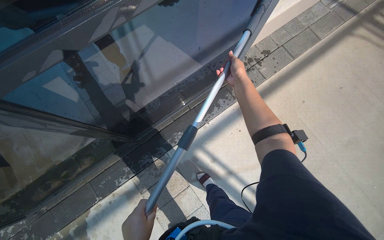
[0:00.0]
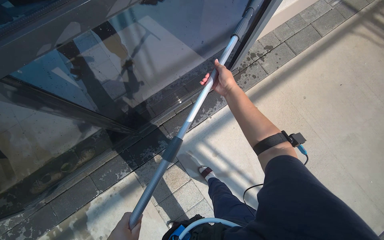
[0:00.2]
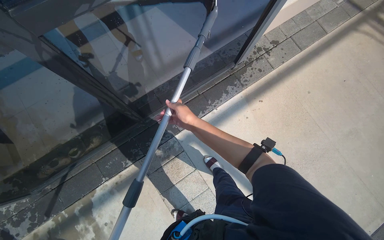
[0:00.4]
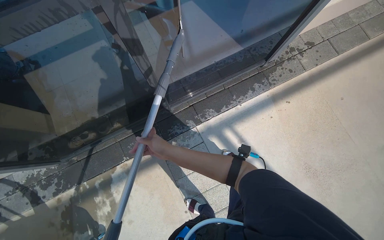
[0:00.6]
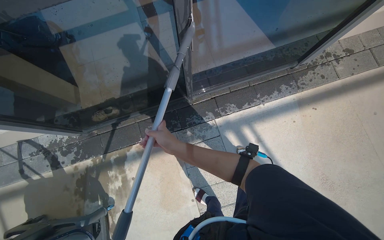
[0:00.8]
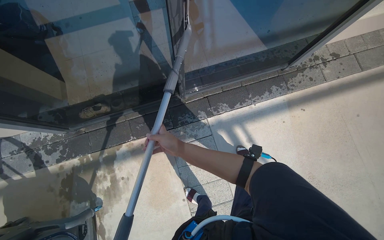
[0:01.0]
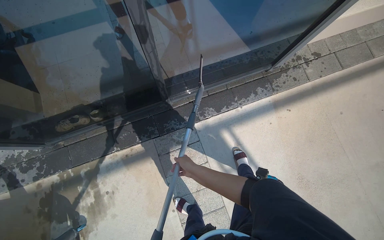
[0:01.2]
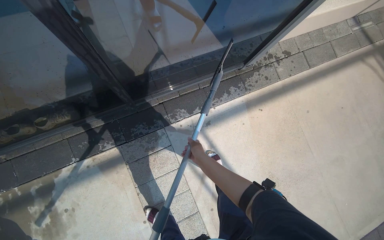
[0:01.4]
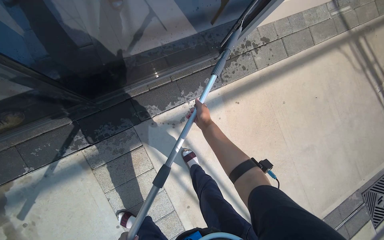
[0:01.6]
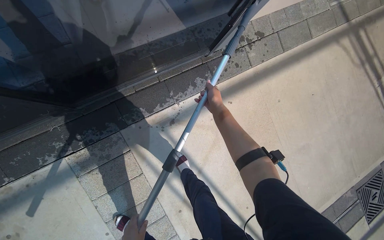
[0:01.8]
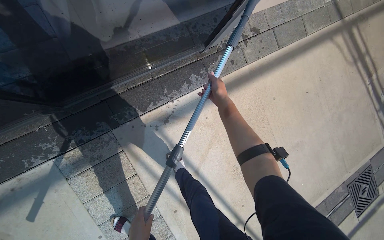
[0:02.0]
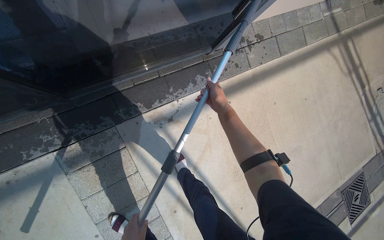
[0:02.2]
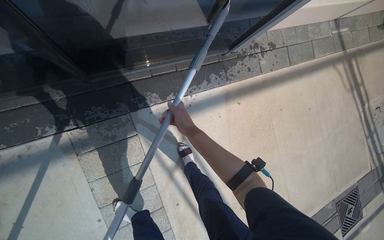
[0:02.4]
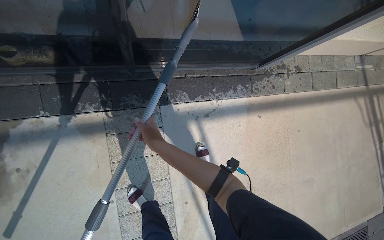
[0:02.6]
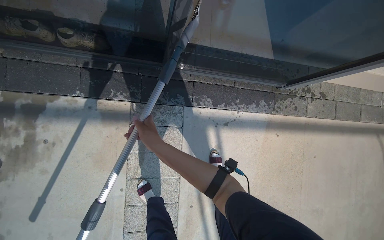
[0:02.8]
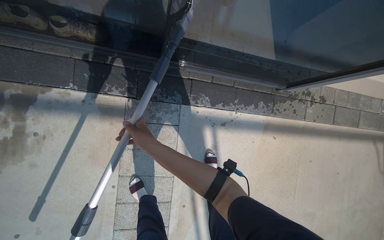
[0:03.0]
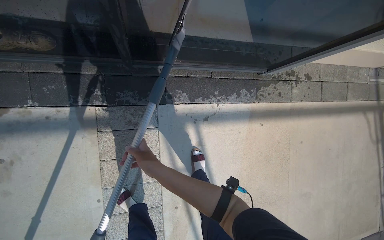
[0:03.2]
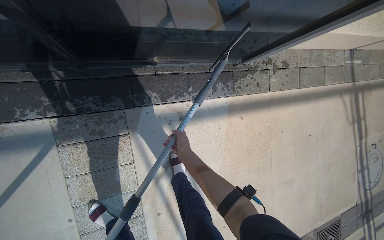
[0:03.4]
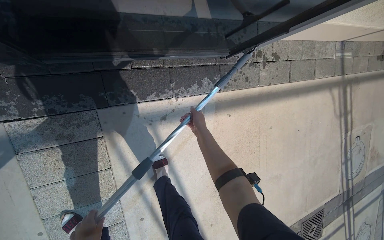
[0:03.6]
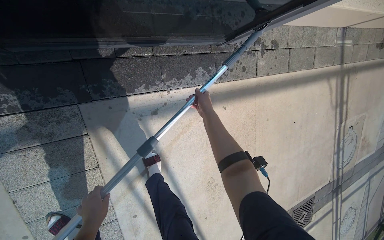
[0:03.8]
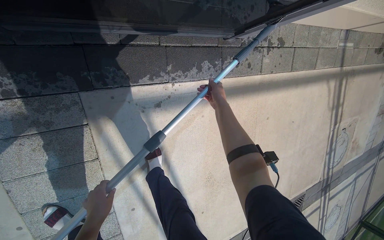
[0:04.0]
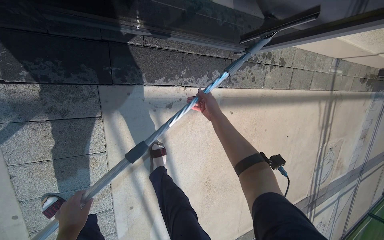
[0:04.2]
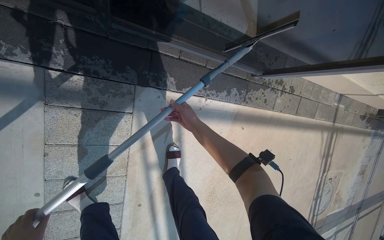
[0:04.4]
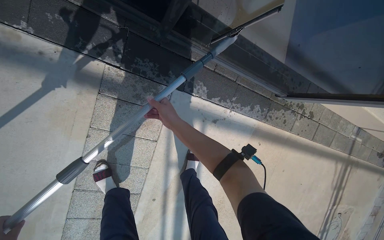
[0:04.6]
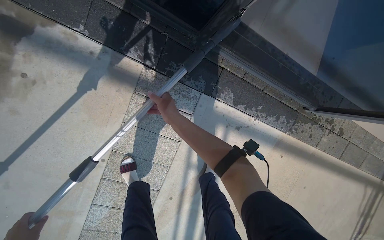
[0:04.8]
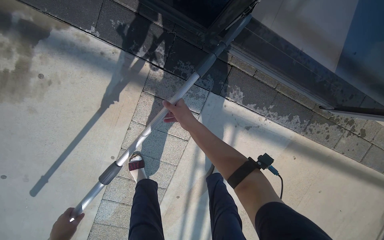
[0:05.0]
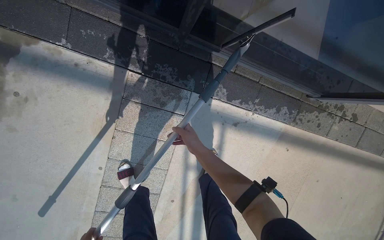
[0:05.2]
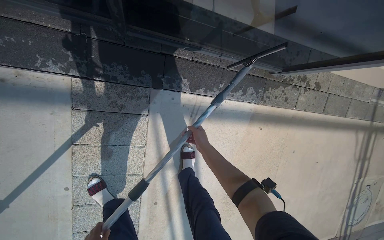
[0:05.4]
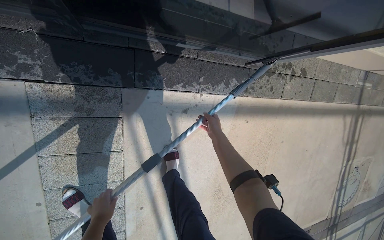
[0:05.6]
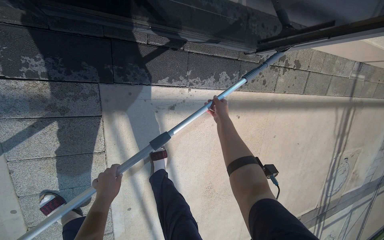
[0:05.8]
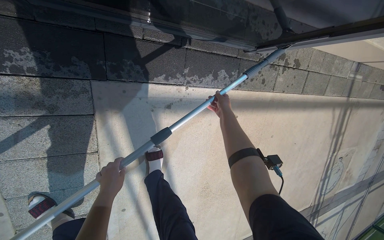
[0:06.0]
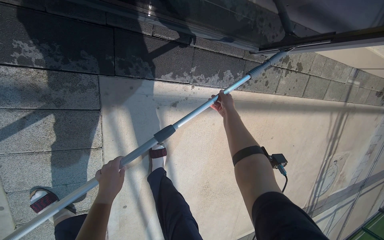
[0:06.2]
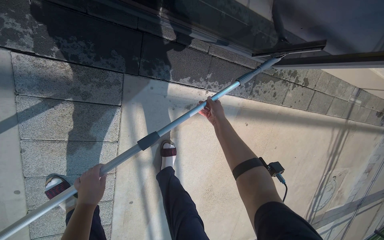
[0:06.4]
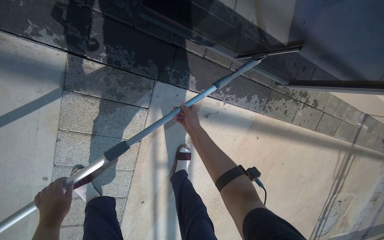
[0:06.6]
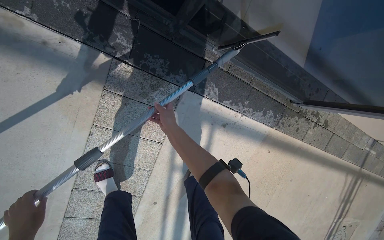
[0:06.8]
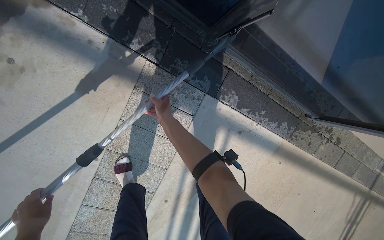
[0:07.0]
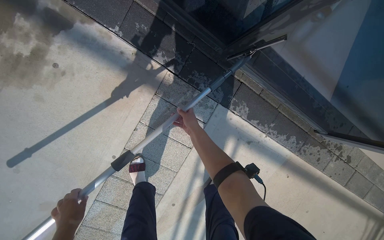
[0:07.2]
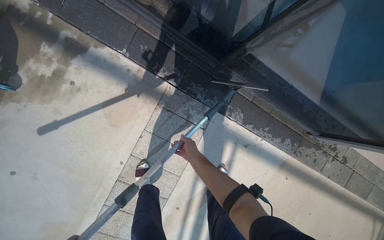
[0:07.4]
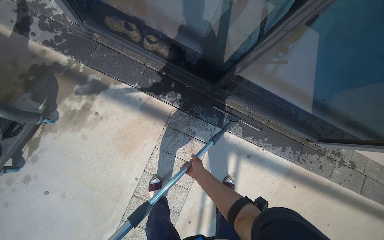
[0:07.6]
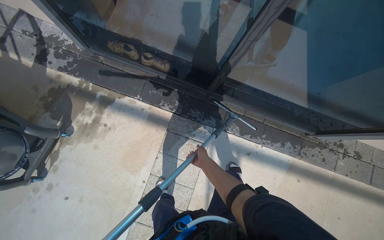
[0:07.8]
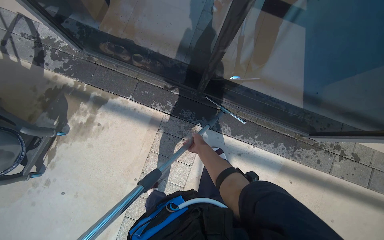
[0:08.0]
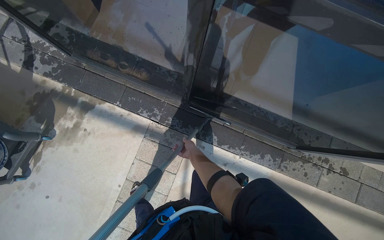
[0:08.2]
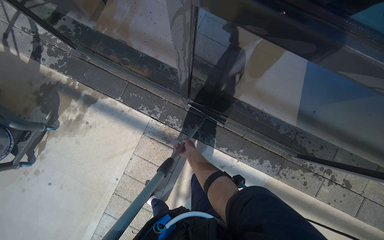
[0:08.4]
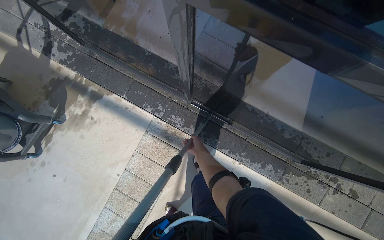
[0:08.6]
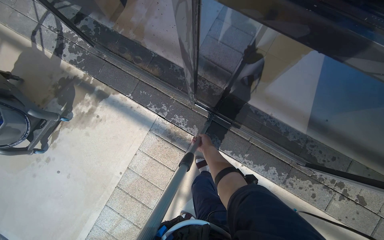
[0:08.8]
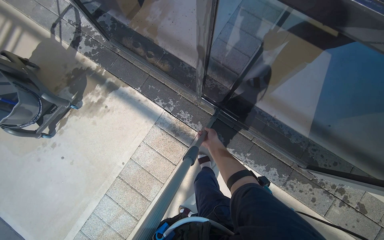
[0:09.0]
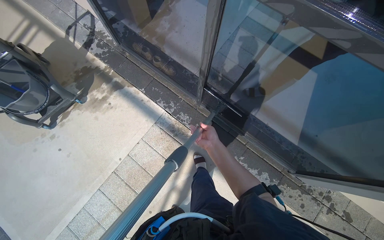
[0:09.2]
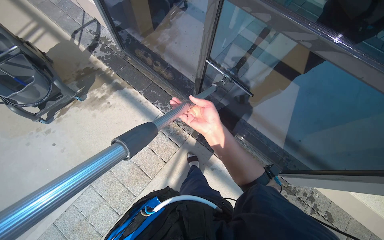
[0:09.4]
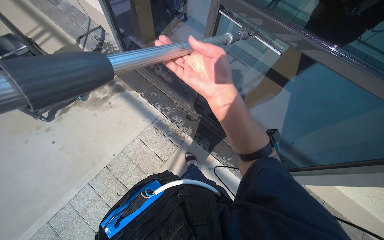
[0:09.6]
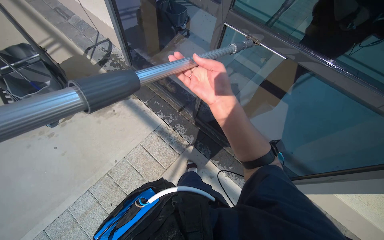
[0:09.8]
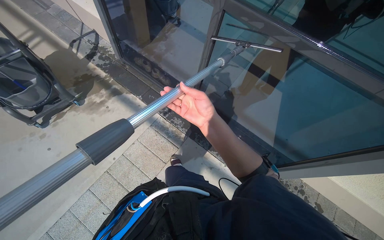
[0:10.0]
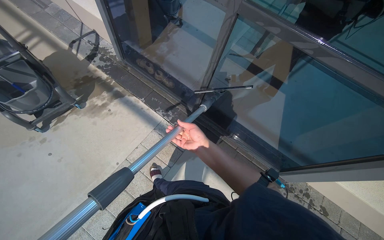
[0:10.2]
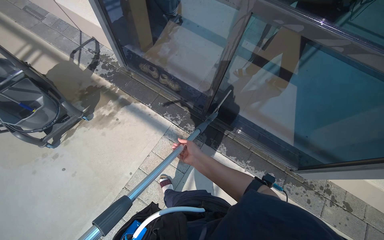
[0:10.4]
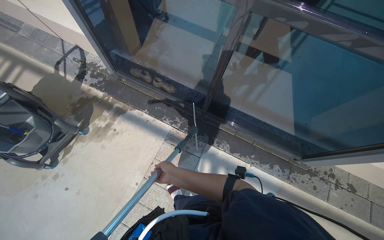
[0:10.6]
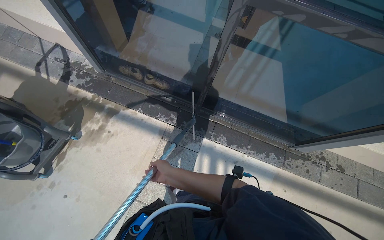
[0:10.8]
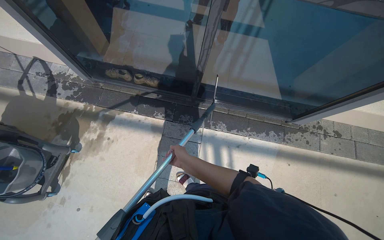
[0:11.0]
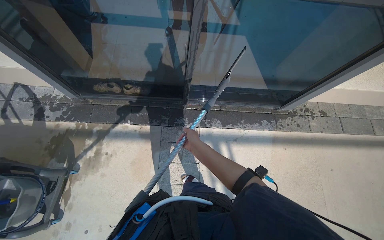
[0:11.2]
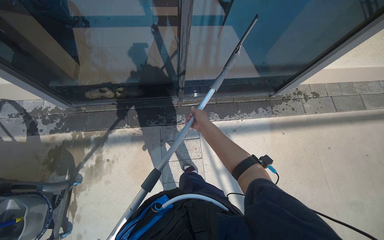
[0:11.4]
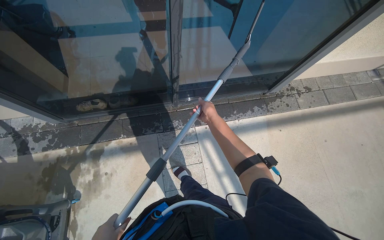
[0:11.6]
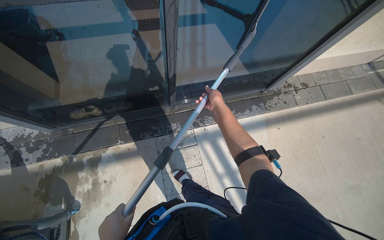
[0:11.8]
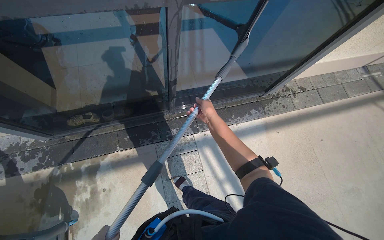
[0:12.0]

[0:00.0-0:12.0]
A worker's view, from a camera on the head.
Job: cleaning windows.
The whole recording: Squeegeeing glass door with pole. The worker squeegees the glass door using a pole with a squeegee head.
0:00.0 to 0:01.6: The right hand heads down the picture, covering some 25 cm.
0:01.6 to 0:03.0: The scene turns approximately 30 degrees clockwise in the picture.
0:03.0 to 0:04.4: The right hand travels farther from the camera, to the right and up the picture by some 50 cm.
0:04.4 to 0:06.0: The right hand travels to the right and farther from the camera by approximately 35 cm.
0:06.0 to 0:07.6: The head travels approximately 70 cm. The camera pitches upward, by some 30 degrees.
0:07.6 to 0:09.0: The camera is carried to the right, roughly 50 cm.
0:09.0 to 0:10.4: The view tilts some 15 degrees upward. The right hand moves to the left, roughly 25 cm, and reaches roughly 60 cm nearer to the camera, then returns.
0:10.4 to 0:12.0: The head turns to the right by approximately 50 degrees.

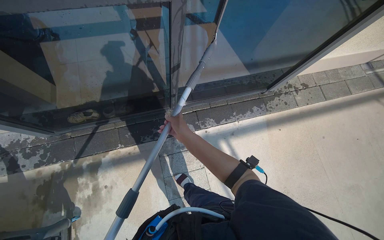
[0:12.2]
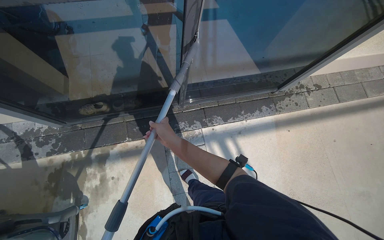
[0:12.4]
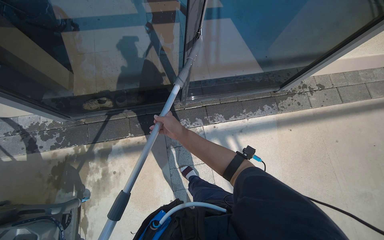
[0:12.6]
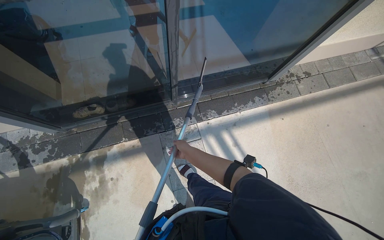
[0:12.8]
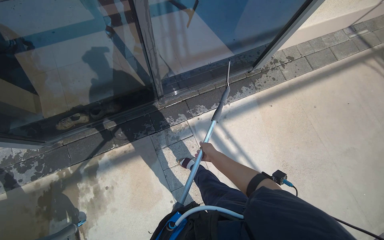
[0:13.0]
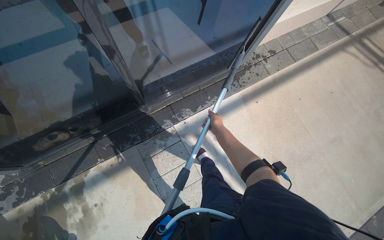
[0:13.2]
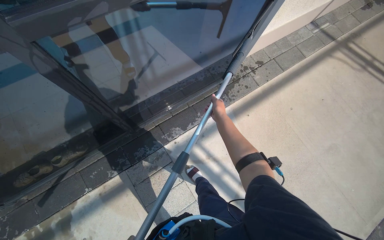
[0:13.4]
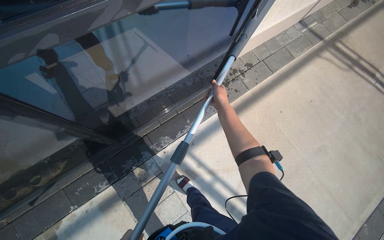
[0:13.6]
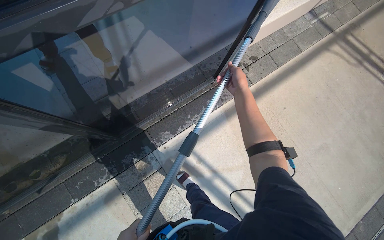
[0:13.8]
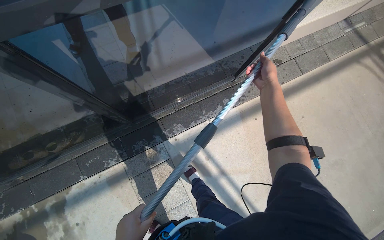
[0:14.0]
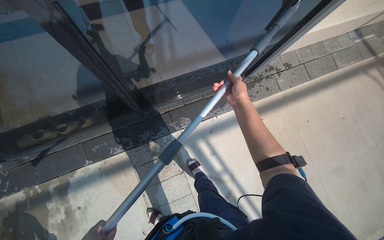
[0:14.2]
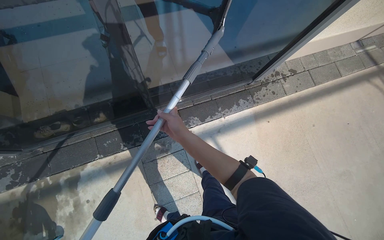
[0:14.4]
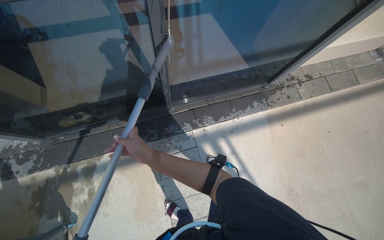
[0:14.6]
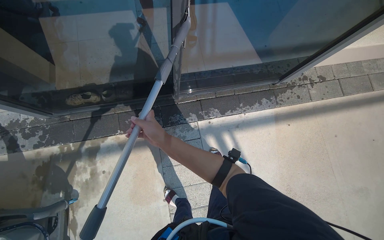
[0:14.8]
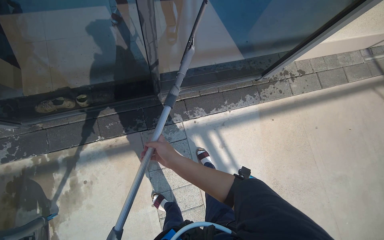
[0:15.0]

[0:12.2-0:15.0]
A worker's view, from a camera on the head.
Job: cleaning windows.
The whole recording: Squeegeeing glass door with pole. The worker squeegees the glass door using a pole with a squeegee head.
0:12.2 to 0:13.6: The camera is carried roughly 40 cm.
0:13.6 to 0:15.0: The right hand moves left and right over approximately 40 cm, changing direction 2 times.

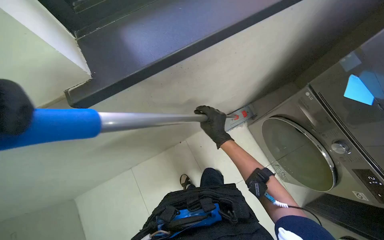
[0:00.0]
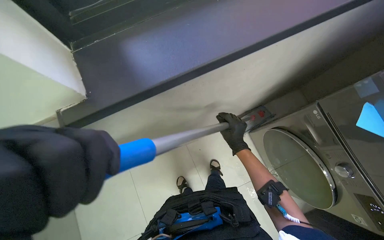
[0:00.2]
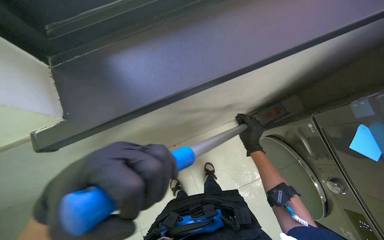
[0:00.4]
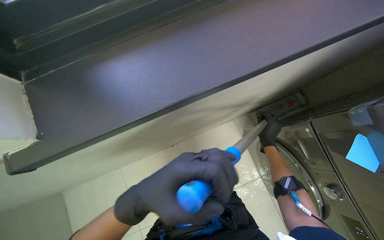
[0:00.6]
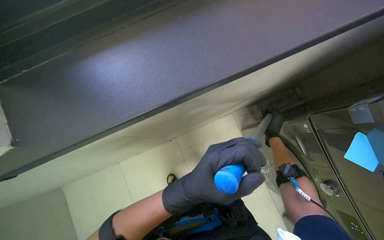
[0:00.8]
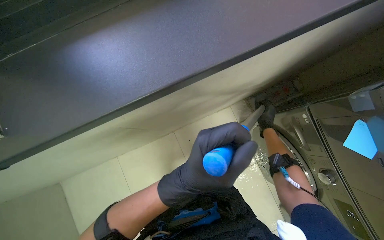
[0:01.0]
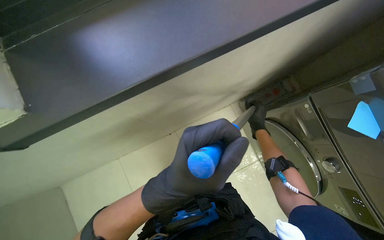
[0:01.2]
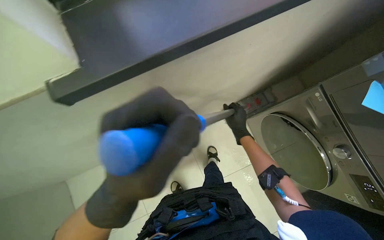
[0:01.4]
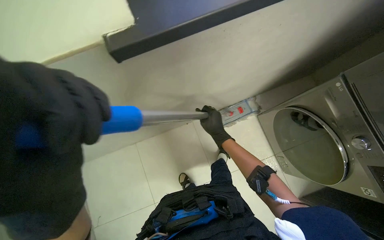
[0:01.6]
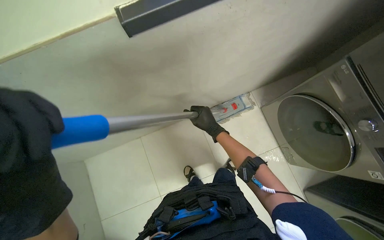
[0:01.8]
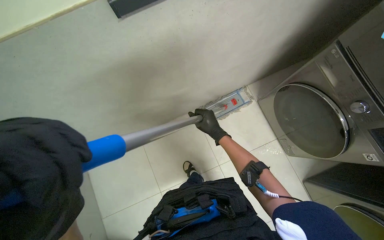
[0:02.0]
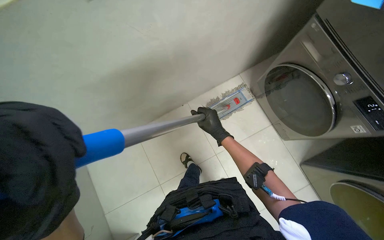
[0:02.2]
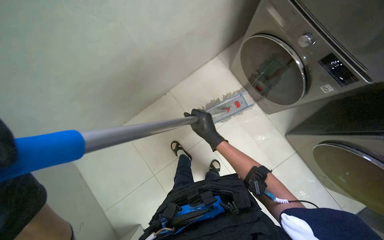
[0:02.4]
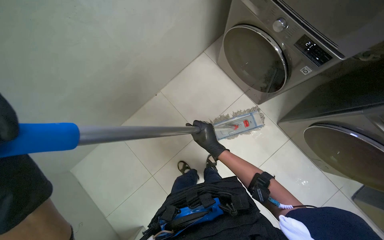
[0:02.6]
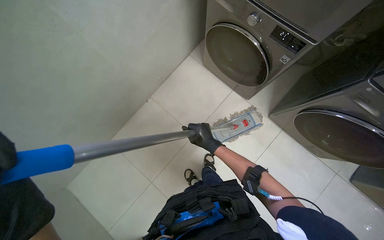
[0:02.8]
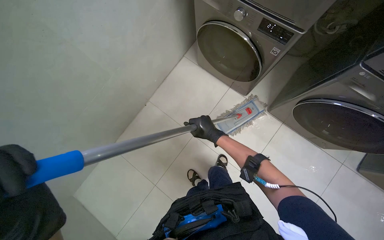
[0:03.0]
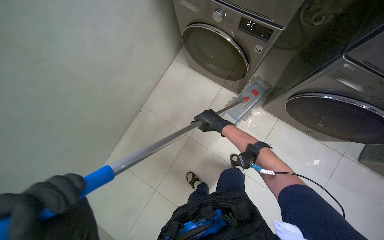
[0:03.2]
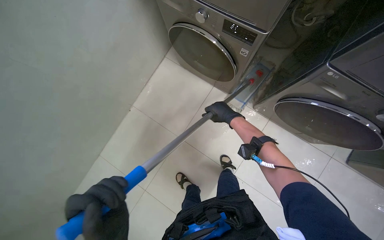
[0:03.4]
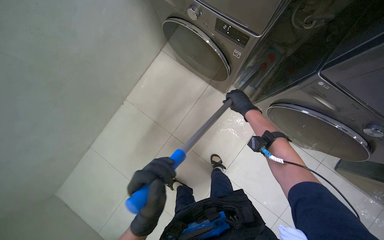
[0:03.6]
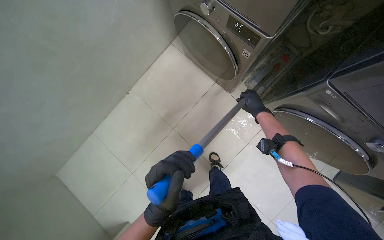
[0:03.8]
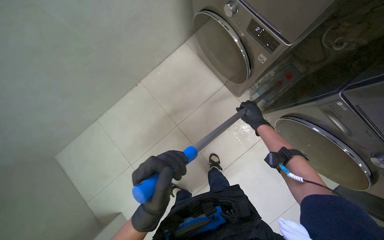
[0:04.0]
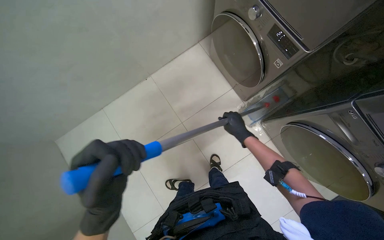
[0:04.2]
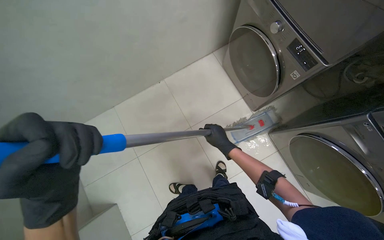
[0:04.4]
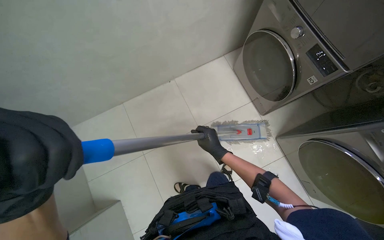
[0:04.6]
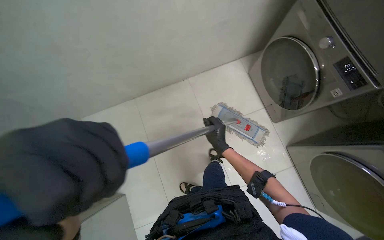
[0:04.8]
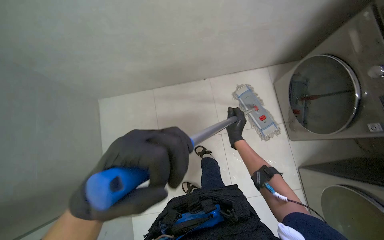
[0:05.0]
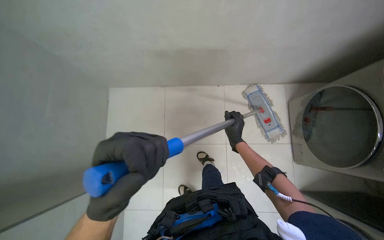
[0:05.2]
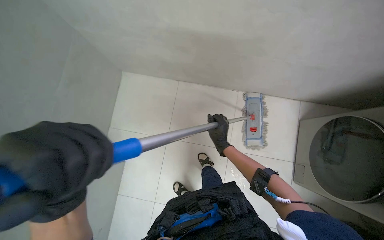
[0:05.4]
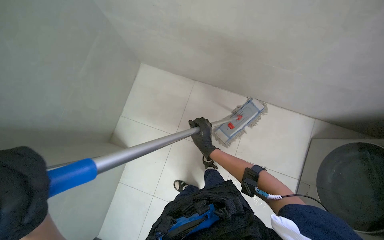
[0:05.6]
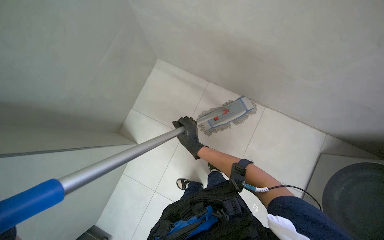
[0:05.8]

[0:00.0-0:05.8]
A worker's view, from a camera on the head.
Job: mopping floor.
The whole recording: Mopping laundry room floor. The worker mops the tiled floor of the laundry room.
0:01.4 to 0:02.8: The camera pitches downward, by roughly 15 degrees. The scene rotates counterclockwise by roughly 35 degrees.
0:02.8 to 0:04.4: The right hand moves roughly 35 cm to the right and comes back.
